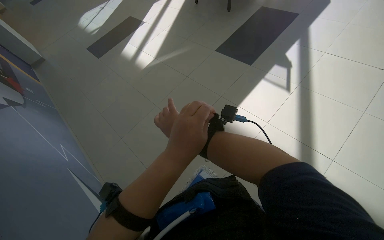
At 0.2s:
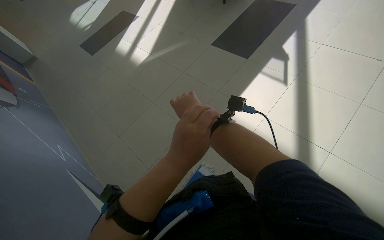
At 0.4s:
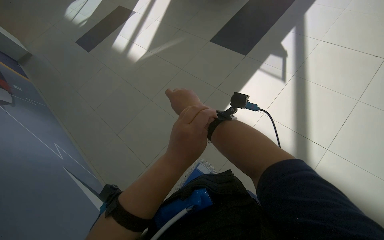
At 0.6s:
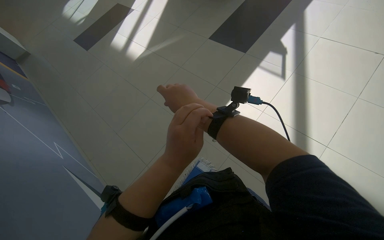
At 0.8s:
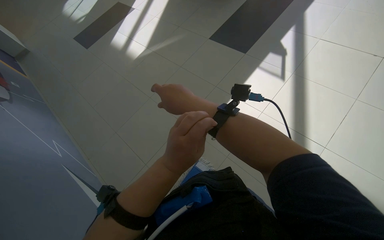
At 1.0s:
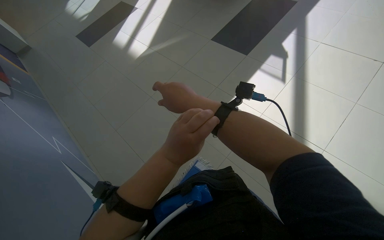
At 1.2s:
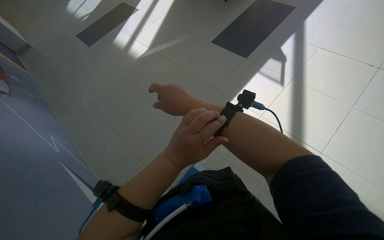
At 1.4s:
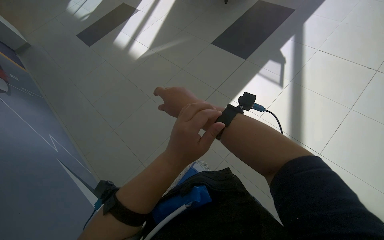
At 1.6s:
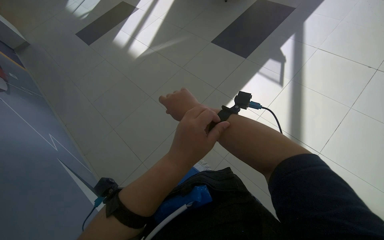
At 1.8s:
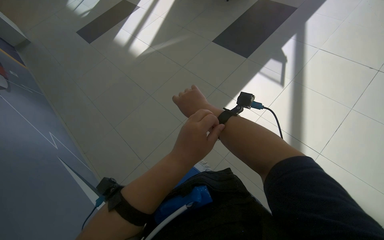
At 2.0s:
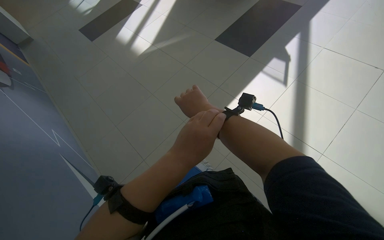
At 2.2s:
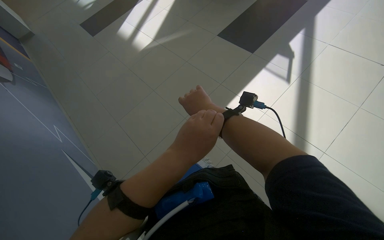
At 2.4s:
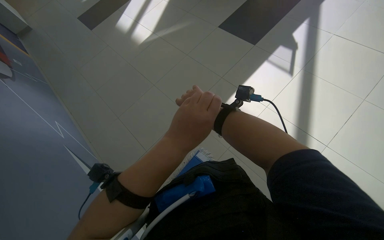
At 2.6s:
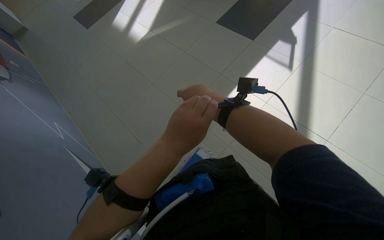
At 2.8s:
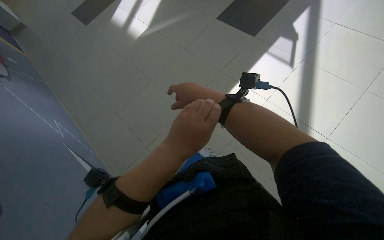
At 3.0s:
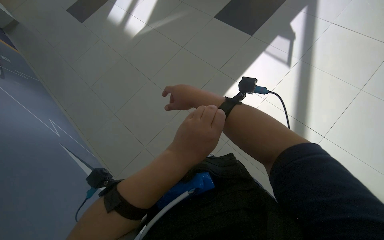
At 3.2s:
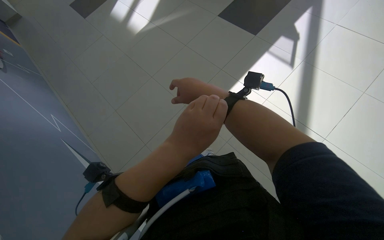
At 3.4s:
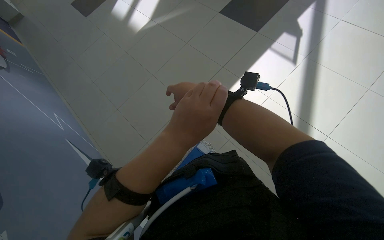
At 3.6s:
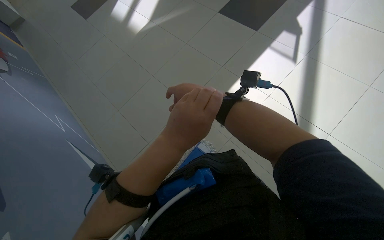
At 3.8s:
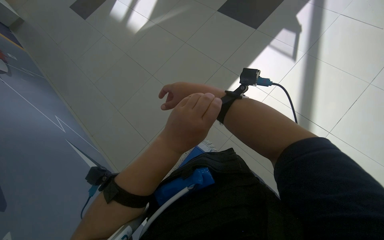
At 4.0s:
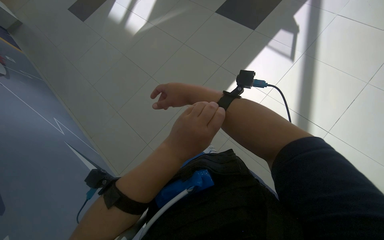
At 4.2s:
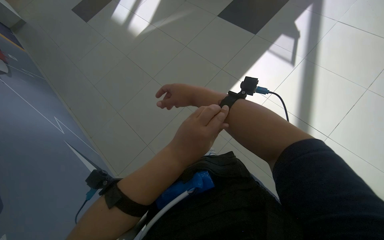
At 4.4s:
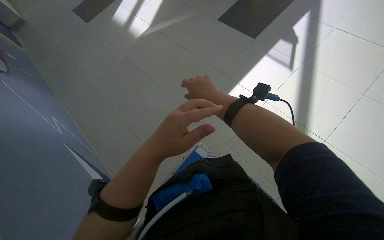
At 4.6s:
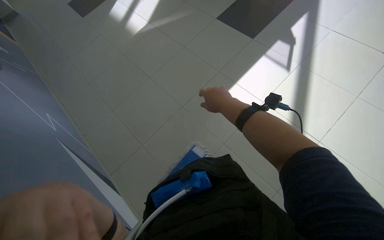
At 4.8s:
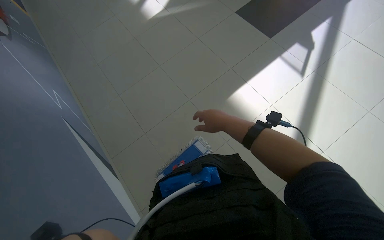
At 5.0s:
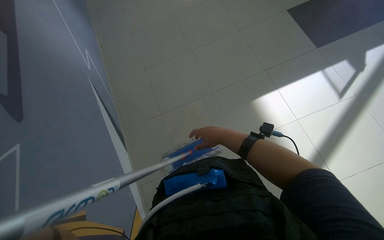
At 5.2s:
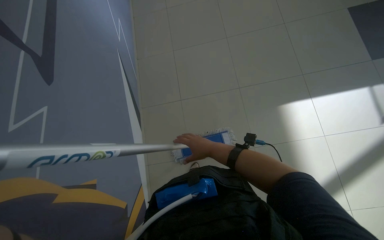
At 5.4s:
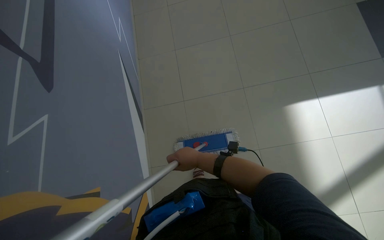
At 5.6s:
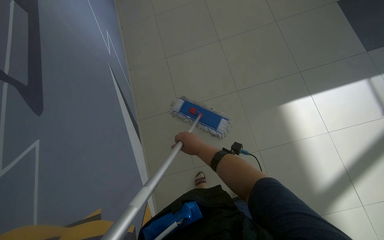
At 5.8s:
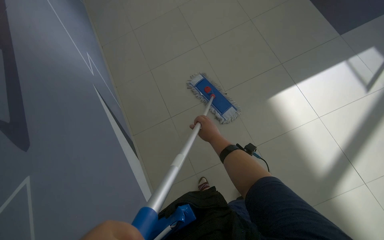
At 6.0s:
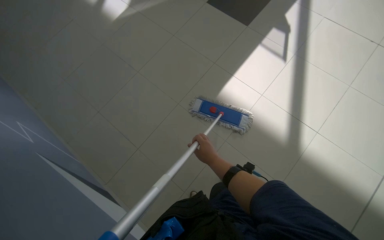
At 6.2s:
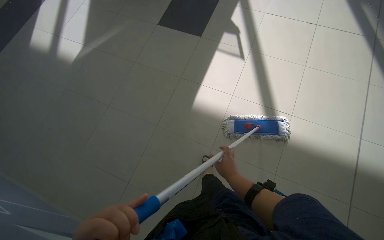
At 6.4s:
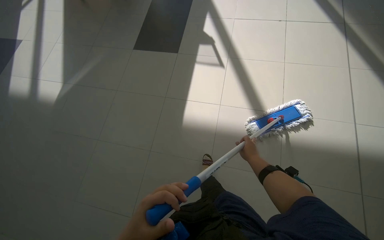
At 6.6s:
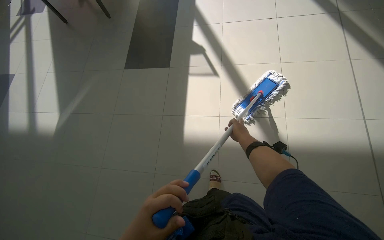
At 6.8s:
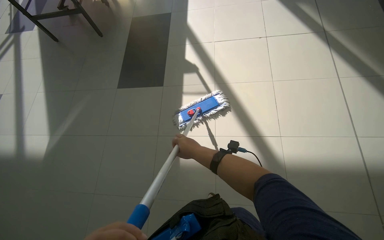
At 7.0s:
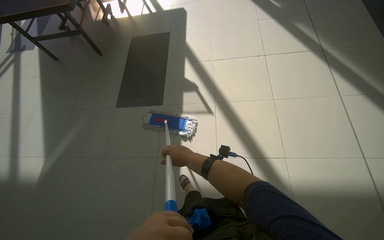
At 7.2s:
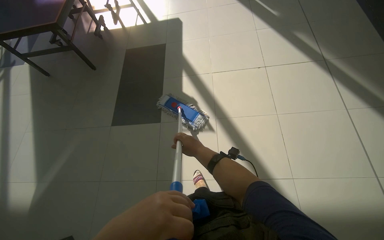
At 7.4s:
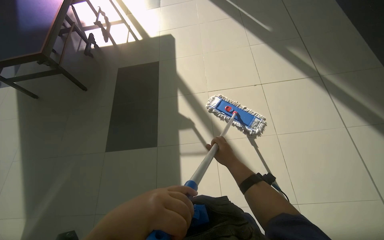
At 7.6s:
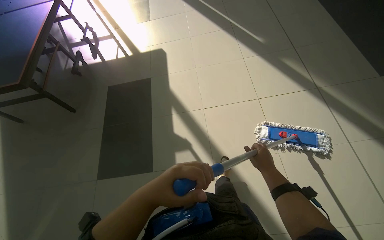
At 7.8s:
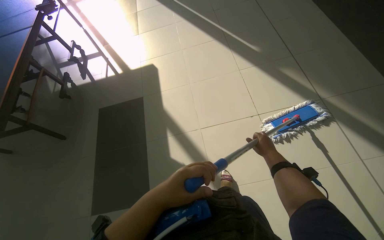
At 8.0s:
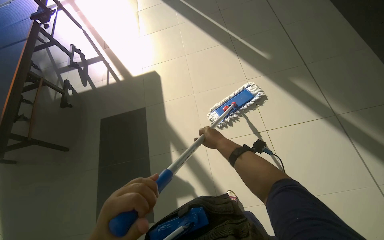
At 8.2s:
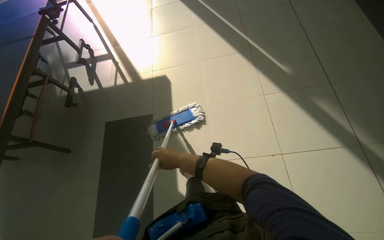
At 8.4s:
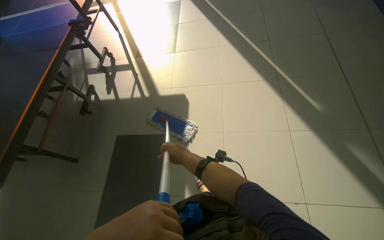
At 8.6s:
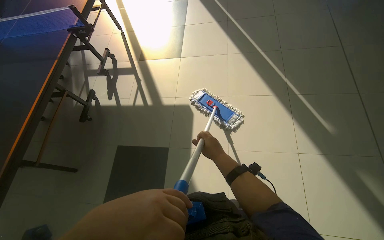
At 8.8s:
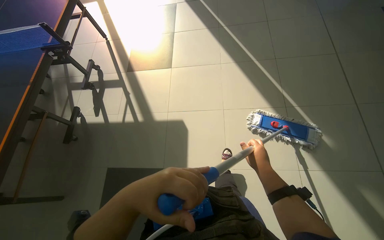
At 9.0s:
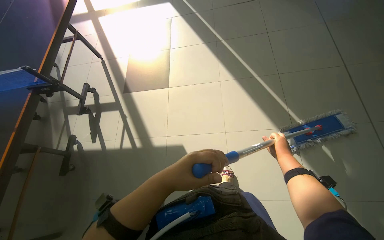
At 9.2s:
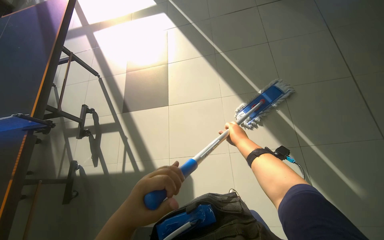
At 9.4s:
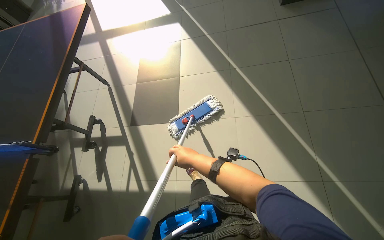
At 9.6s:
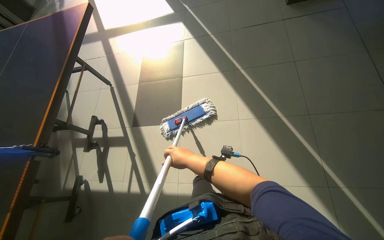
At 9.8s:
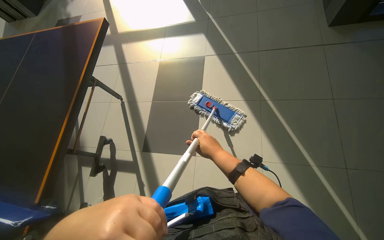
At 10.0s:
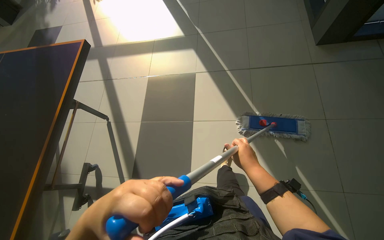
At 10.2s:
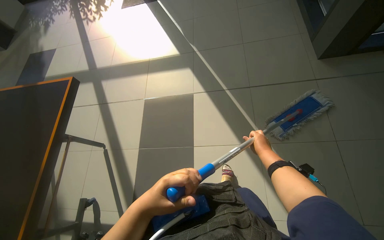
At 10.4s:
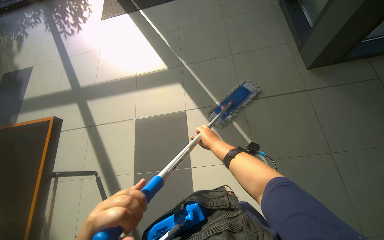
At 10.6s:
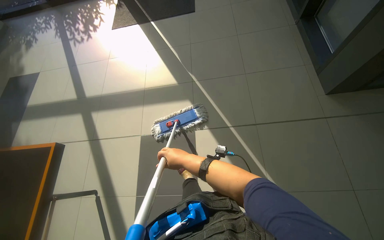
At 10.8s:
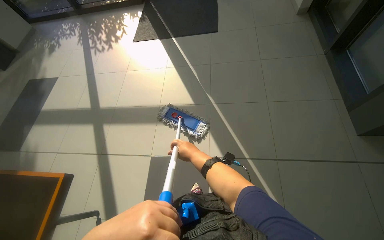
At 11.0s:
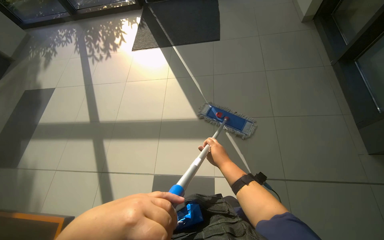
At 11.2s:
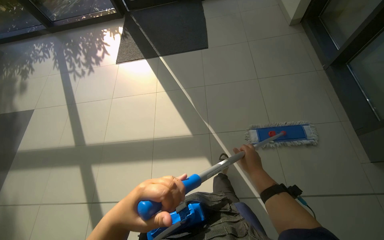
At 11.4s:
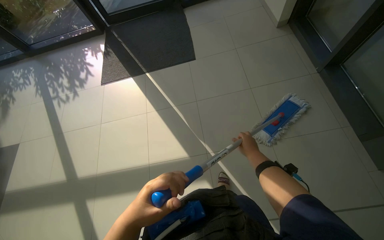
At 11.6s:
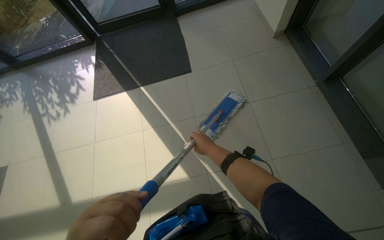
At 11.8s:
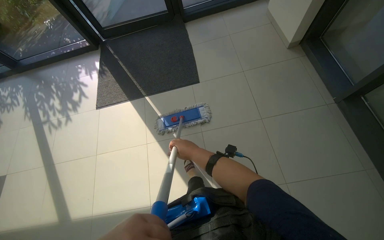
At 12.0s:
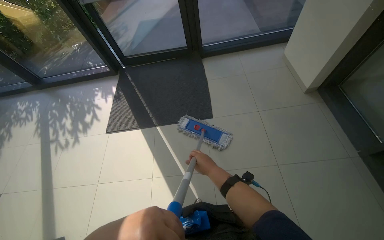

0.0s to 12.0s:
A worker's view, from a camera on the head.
Job: mopping floor.
The whole recording: Mopping office floor. The worker mops the tiled floor in the office area.
6.0s to 7.6s: The head travels some 1.5 m. The camera pitches upward, by some 15 degrees. The scene rotates counterclockwise by roughly 45 degrees.
7.6s to 9.0s: The camera is carried approximately 1.5 m.
10.4s to 12.0s: The head travels about 1.5 m.

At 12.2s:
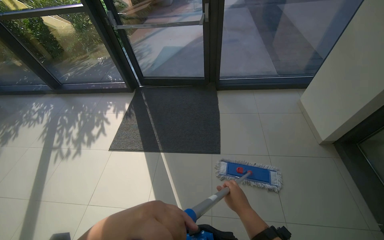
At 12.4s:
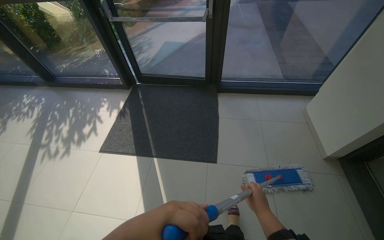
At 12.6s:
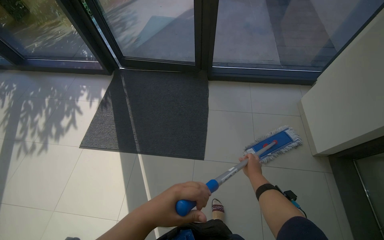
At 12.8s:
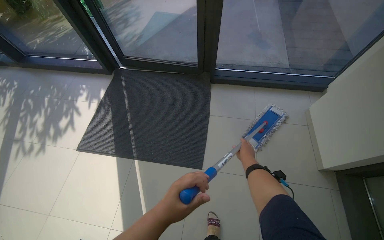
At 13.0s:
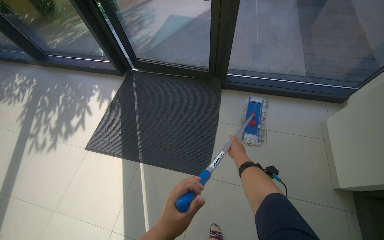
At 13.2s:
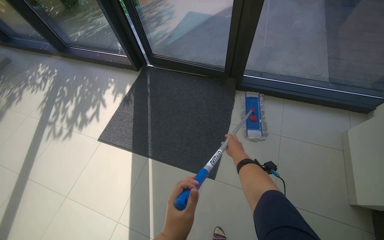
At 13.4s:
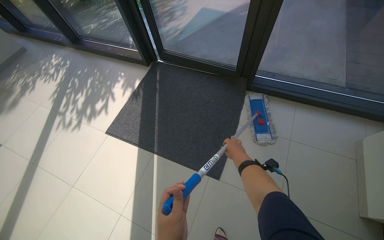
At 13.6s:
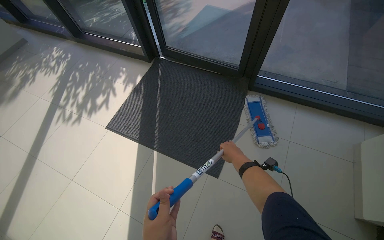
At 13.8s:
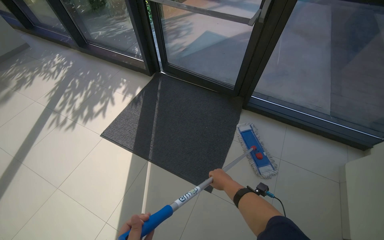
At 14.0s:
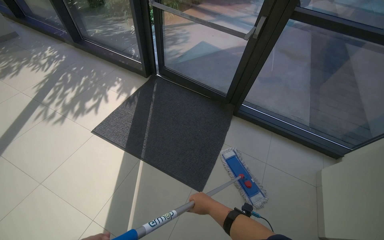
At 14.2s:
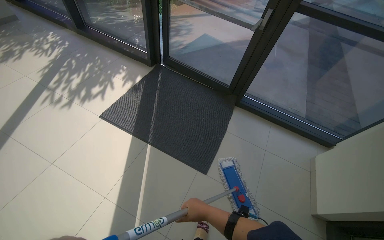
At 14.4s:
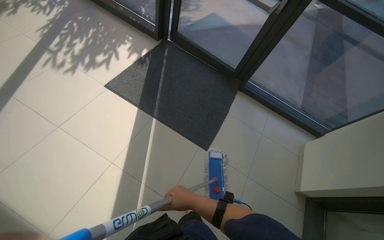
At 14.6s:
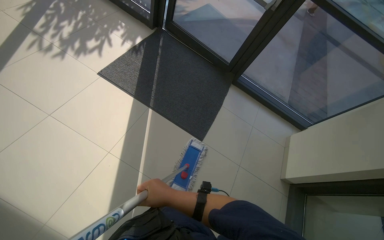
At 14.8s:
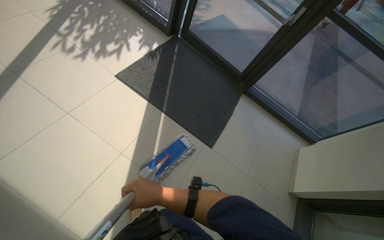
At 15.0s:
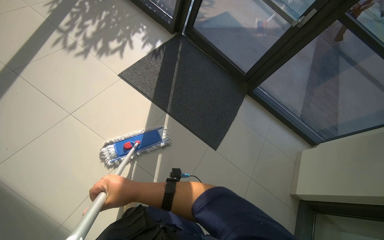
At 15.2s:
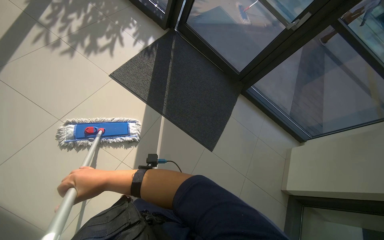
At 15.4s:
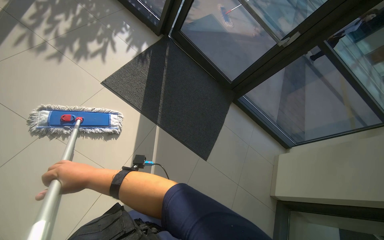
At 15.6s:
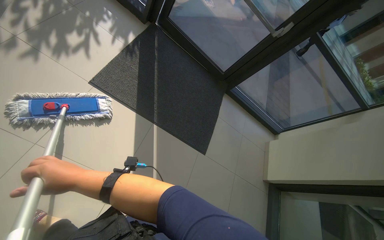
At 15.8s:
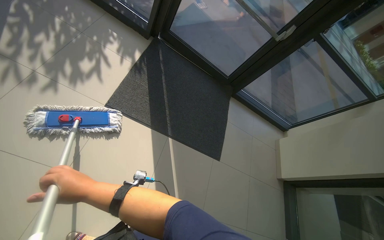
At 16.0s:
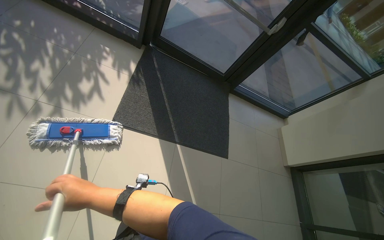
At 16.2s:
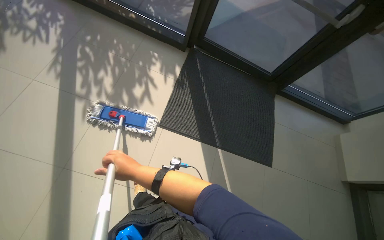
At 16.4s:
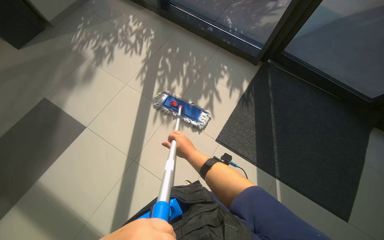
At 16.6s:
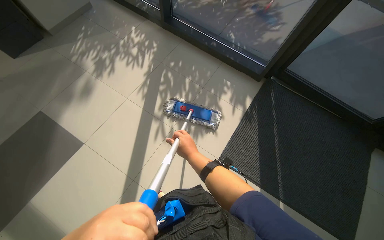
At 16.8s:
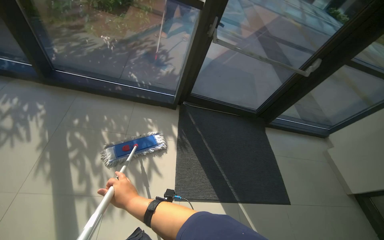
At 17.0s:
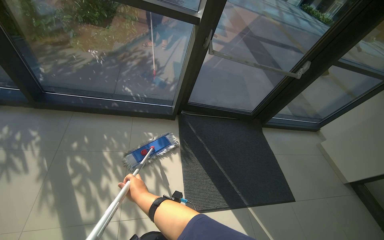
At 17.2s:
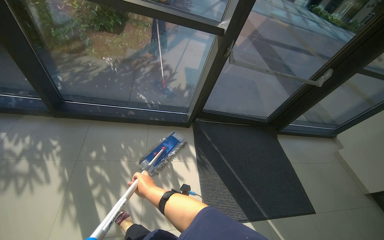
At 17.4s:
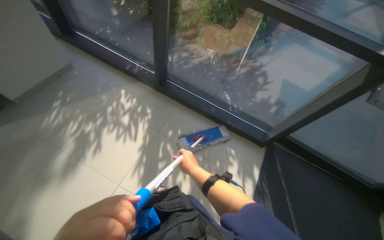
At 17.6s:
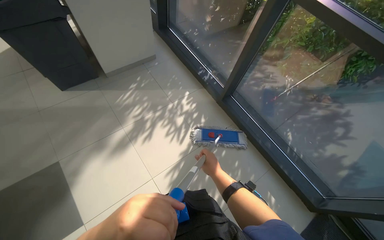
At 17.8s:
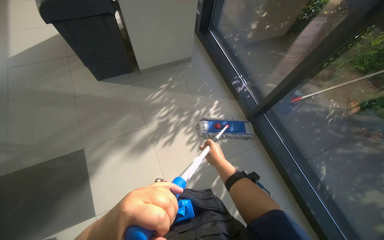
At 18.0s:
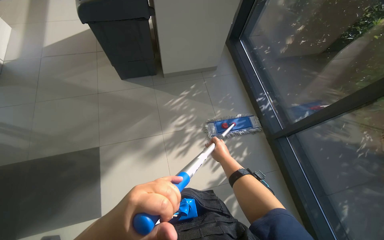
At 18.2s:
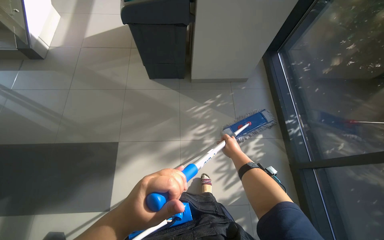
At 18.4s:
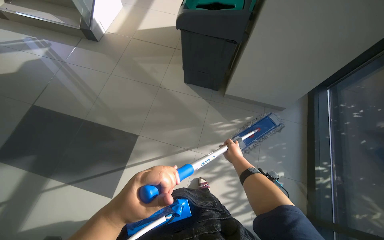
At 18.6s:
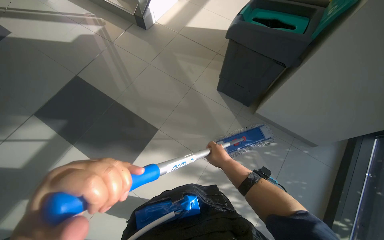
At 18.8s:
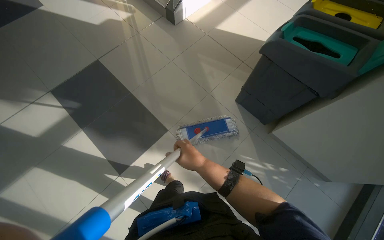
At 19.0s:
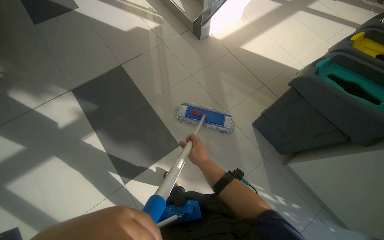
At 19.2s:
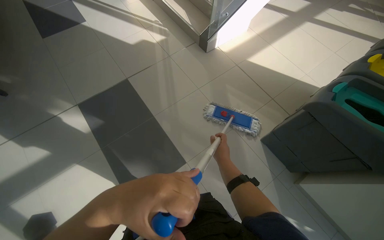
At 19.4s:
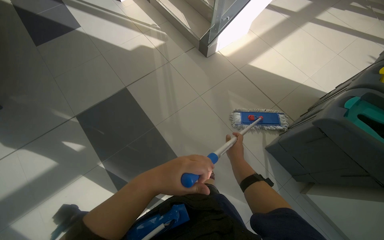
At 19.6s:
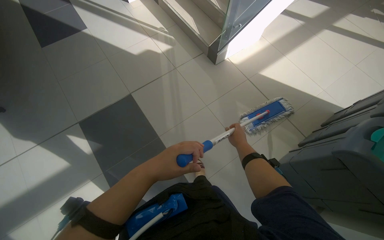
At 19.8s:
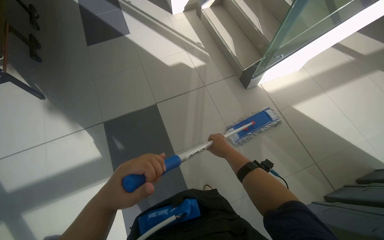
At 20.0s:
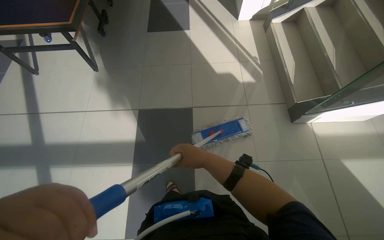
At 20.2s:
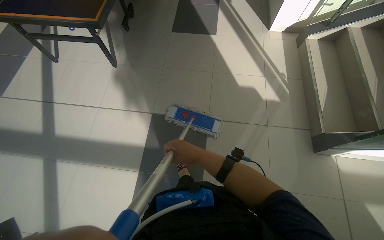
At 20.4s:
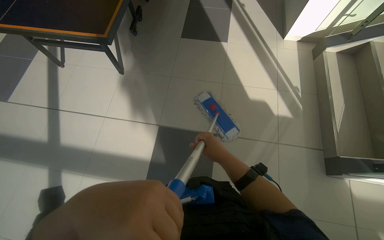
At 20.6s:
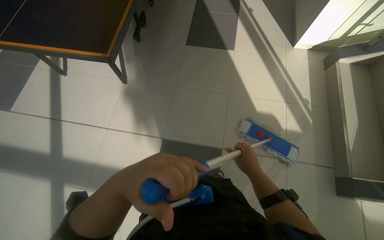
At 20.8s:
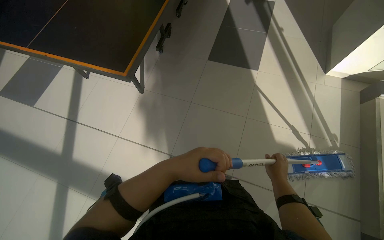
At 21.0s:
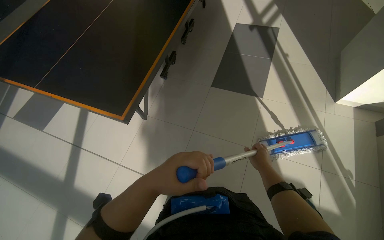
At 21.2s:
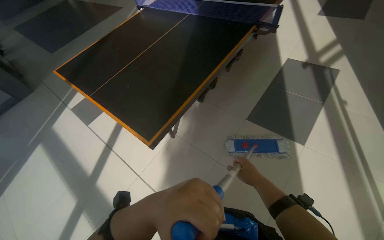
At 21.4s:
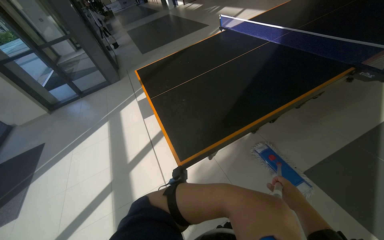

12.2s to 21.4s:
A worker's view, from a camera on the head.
Job: mopping floor.
The whole recording: Mopping office floor. The worker mops the tiled floor in the office area.
12.2s to 13.8s: The camera is carried roughly 50 cm.
13.8s to 15.2s: The wearer moves to the left, some 70 cm. The view pans to the right by roughly 20 degrees.
15.2s to 16.8s: The wearer moves roughly 1 m. The scene rotates counterclockwise by roughly 25 degrees.
16.8s to 18.4s: The camera is carried some 1 m. The head turns to the left by about 105 degrees.
18.4s to 19.8s: The head travels roughly 90 cm. The head turns to the left by roughly 50 degrees.
19.8s to 21.4s: The camera travels approximately 1.5 m. The head turns to the left by approximately 90 degrees.
